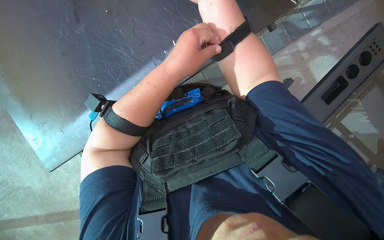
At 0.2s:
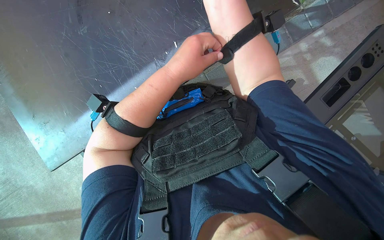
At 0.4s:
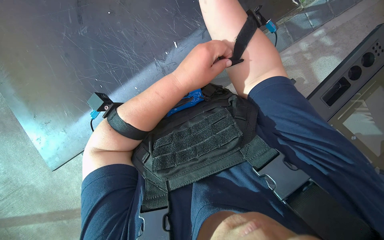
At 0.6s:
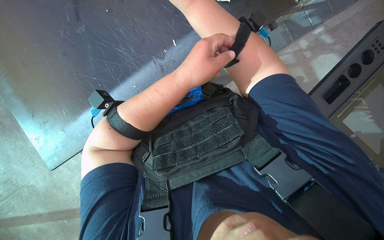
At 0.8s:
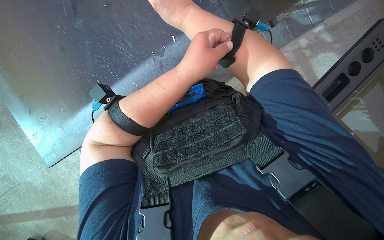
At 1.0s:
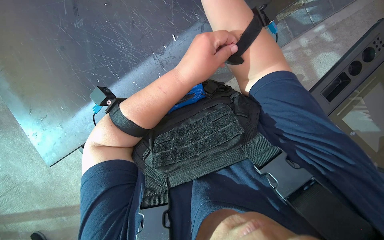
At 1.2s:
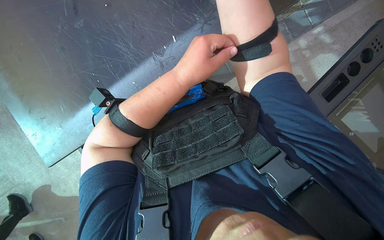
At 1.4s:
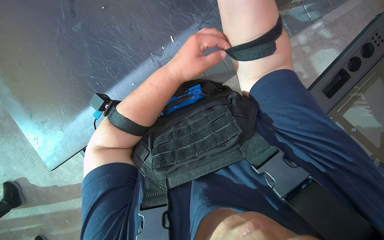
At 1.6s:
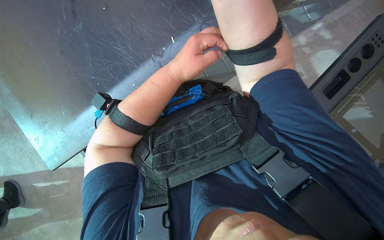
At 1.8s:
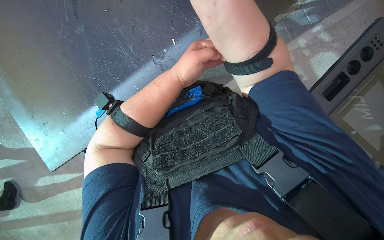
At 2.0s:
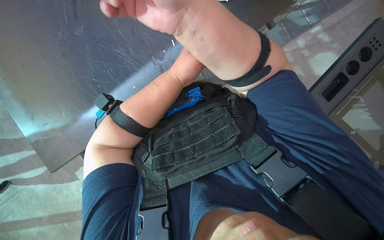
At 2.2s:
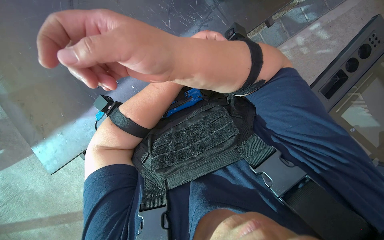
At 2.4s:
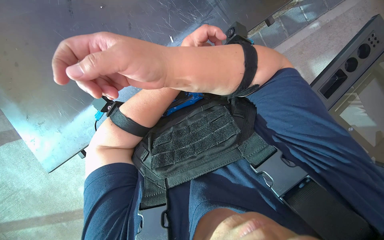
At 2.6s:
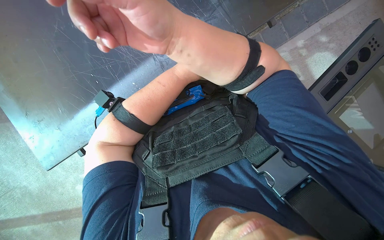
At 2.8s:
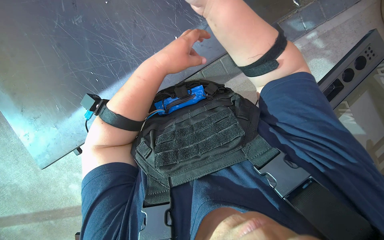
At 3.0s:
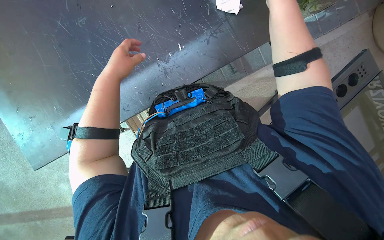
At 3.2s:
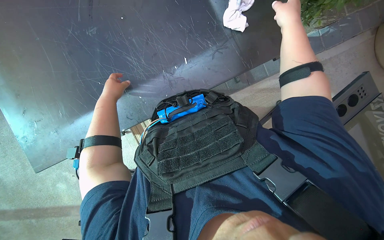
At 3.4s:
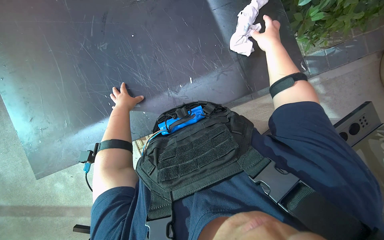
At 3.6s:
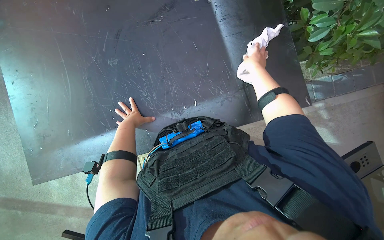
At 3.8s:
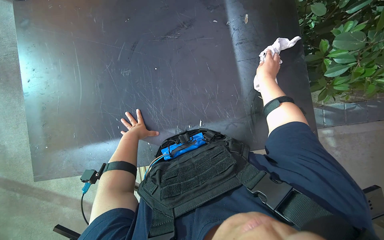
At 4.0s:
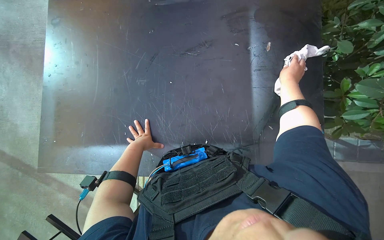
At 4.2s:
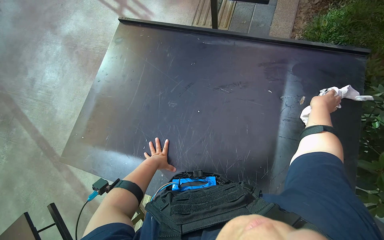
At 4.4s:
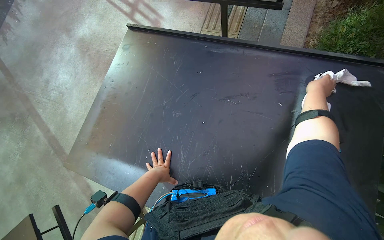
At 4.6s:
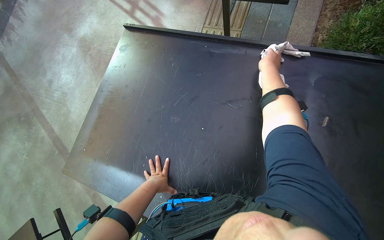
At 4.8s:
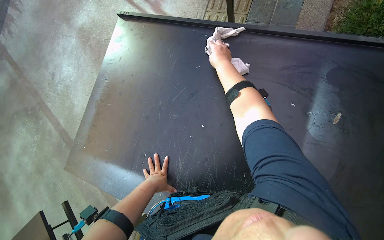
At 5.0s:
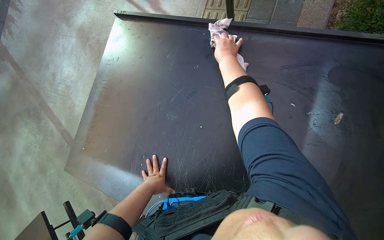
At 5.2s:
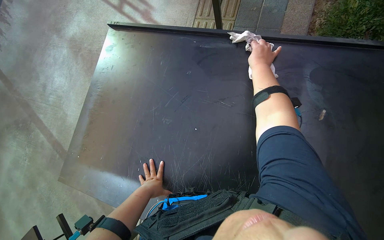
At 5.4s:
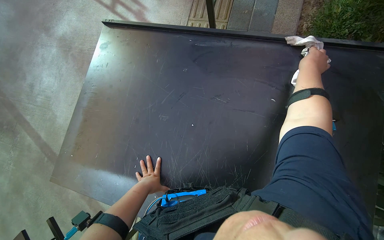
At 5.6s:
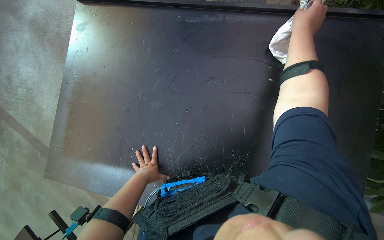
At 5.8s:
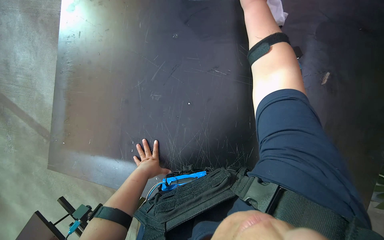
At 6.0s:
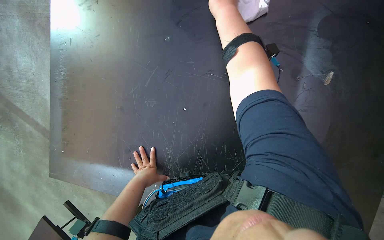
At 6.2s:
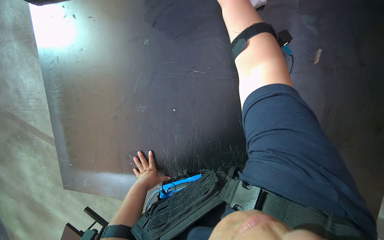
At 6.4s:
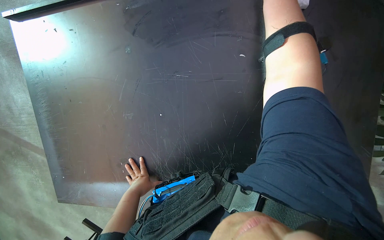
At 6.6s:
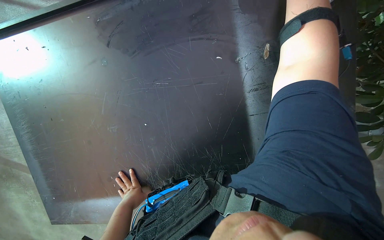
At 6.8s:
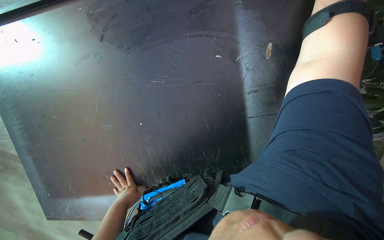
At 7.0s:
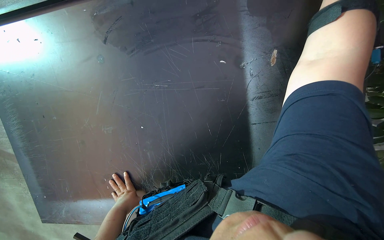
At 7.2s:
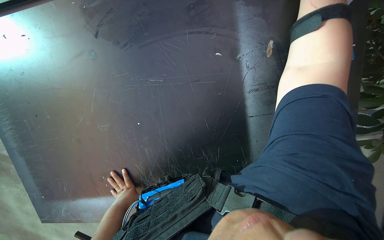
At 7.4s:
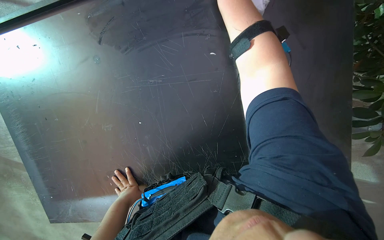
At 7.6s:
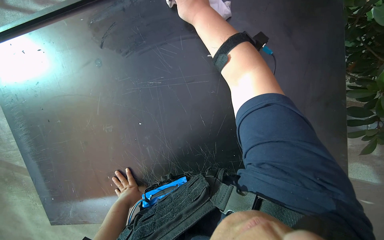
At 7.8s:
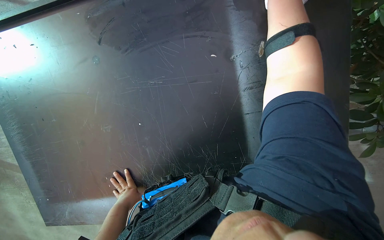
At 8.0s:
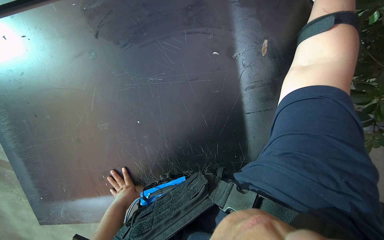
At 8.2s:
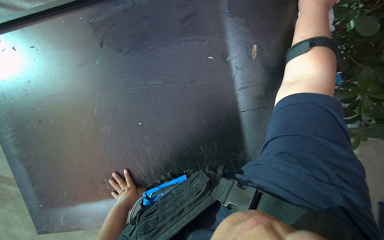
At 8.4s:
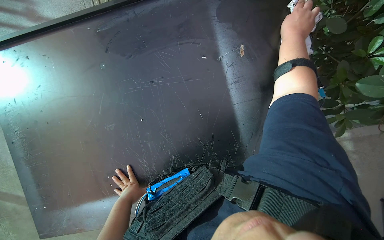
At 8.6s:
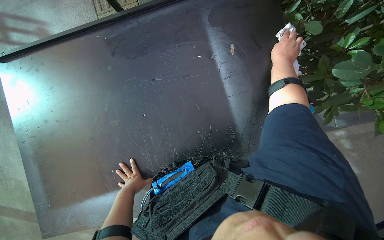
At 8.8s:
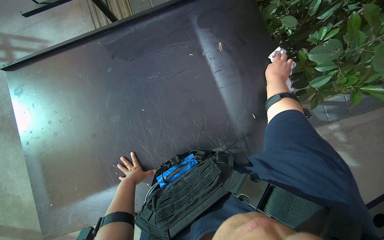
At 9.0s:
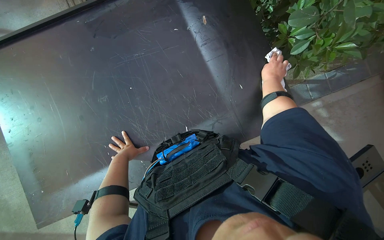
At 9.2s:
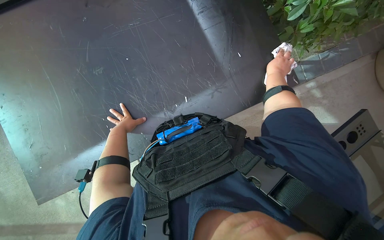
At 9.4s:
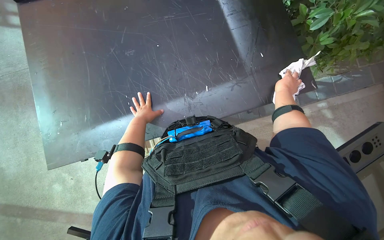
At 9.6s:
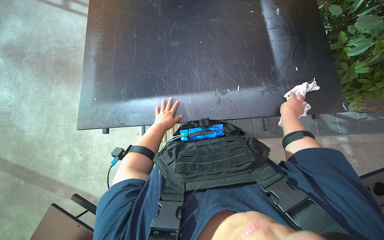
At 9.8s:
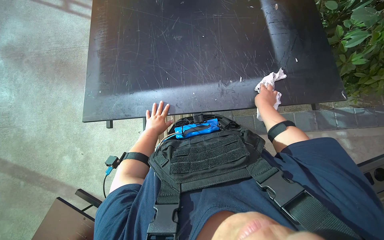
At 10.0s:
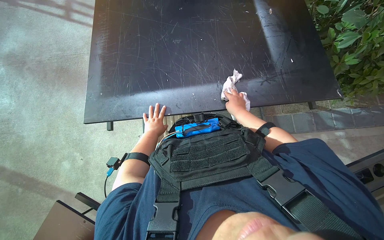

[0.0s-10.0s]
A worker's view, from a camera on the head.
Job: wiping surfaces.
The whole recording: Wiping table. The worker wipes the top, sides, and underside of the black table with a white cloth.
2.8s to 4.2s: The head rotates roughly 30 degrees to the left. The camera pitches upward, by roughly 45 degrees.
4.2s to 5.8s: The camera pitches downward, by about 15 degrees.
8.6s to 10.0s: The right hand travels down the picture by approximately 50 cm.

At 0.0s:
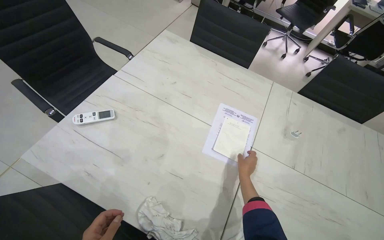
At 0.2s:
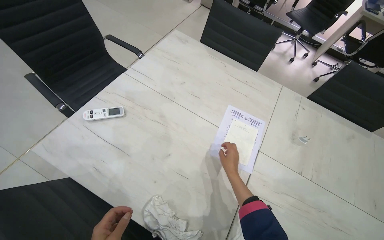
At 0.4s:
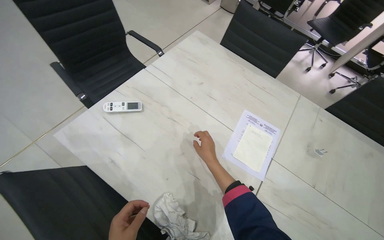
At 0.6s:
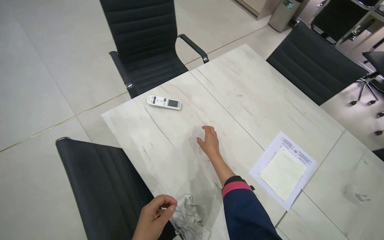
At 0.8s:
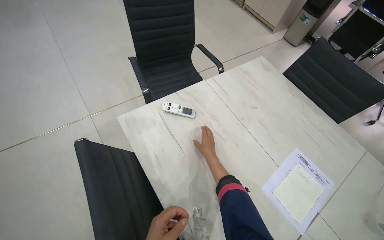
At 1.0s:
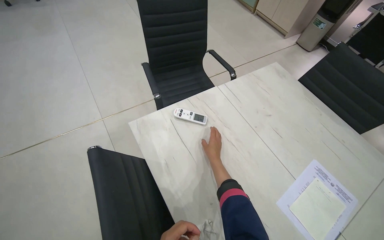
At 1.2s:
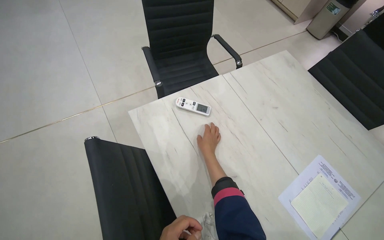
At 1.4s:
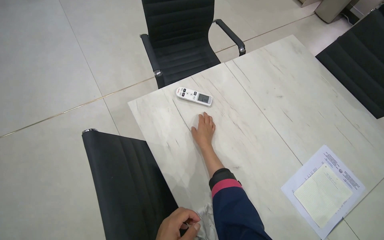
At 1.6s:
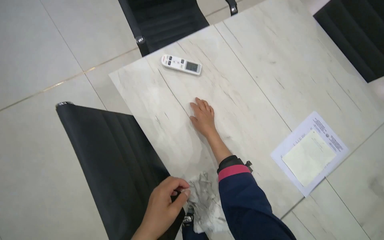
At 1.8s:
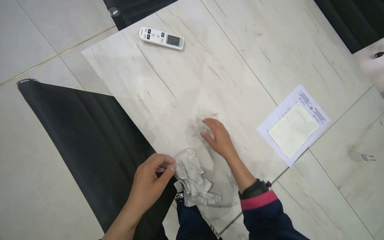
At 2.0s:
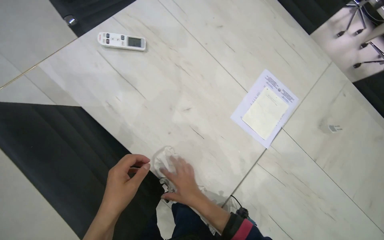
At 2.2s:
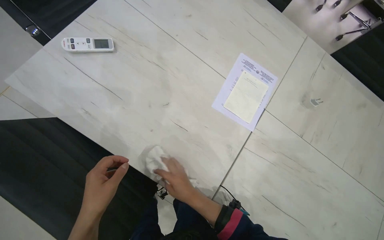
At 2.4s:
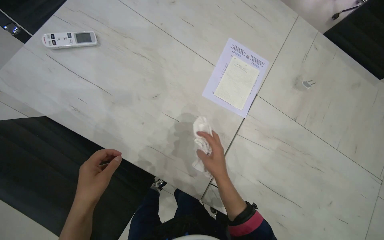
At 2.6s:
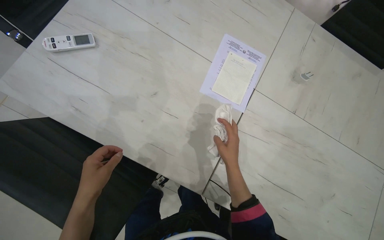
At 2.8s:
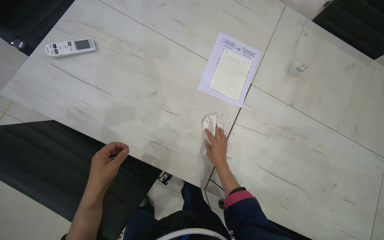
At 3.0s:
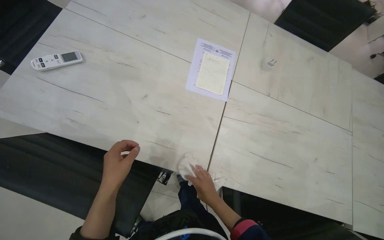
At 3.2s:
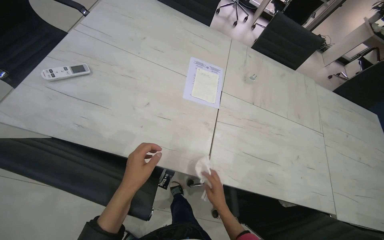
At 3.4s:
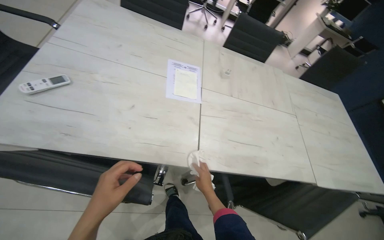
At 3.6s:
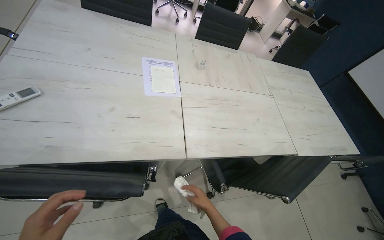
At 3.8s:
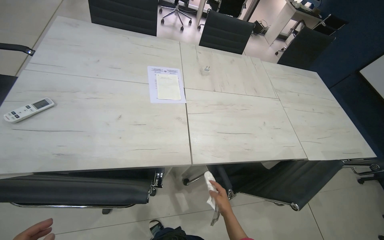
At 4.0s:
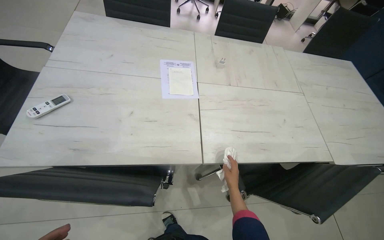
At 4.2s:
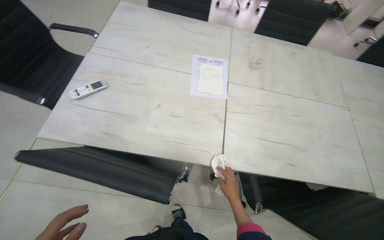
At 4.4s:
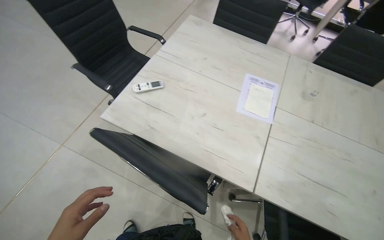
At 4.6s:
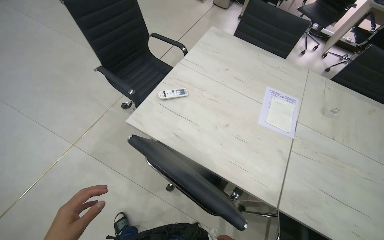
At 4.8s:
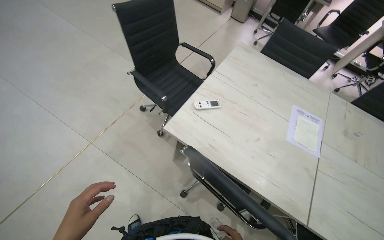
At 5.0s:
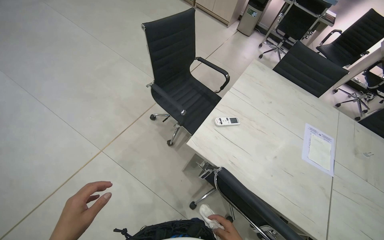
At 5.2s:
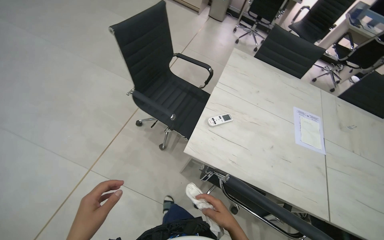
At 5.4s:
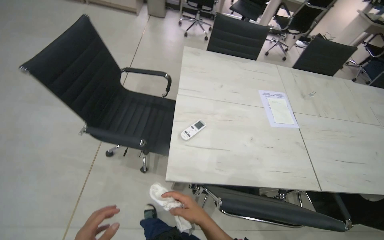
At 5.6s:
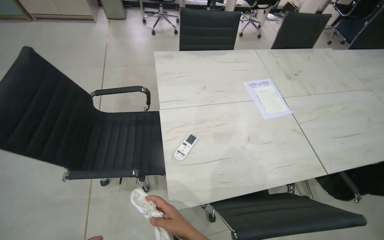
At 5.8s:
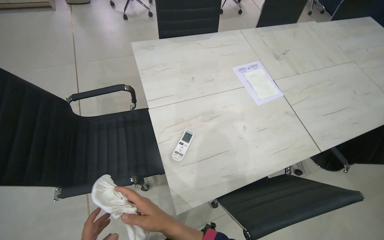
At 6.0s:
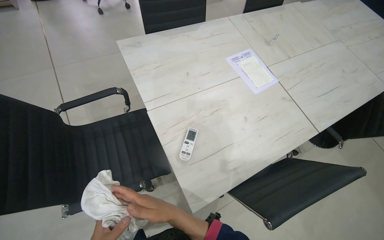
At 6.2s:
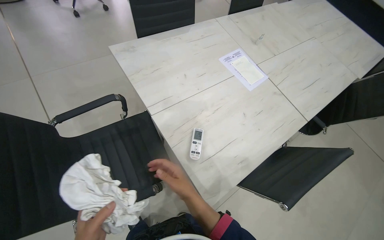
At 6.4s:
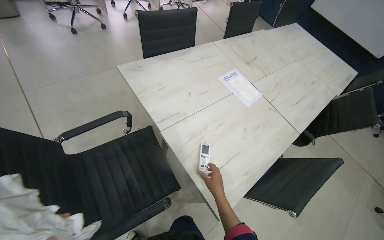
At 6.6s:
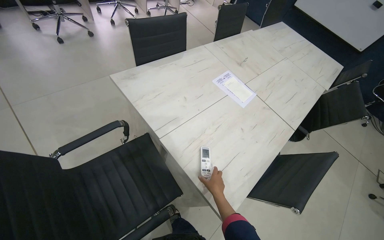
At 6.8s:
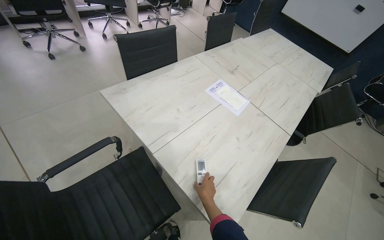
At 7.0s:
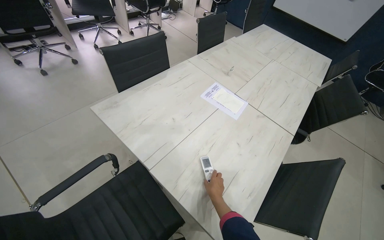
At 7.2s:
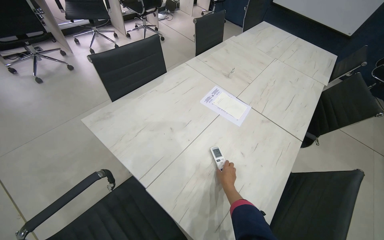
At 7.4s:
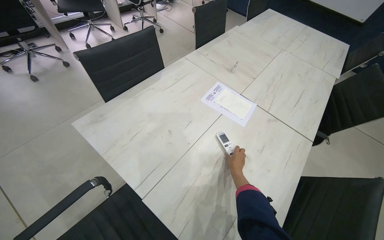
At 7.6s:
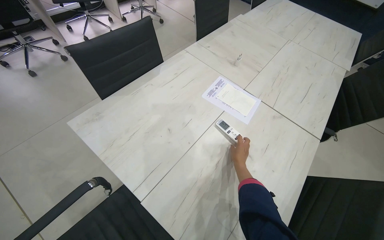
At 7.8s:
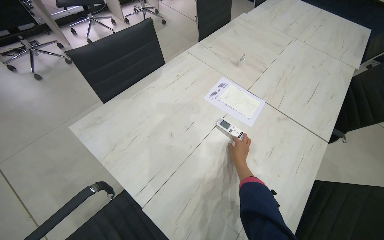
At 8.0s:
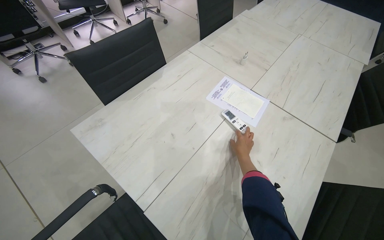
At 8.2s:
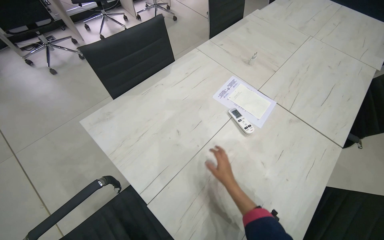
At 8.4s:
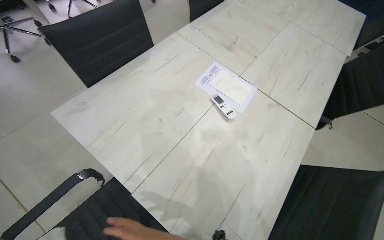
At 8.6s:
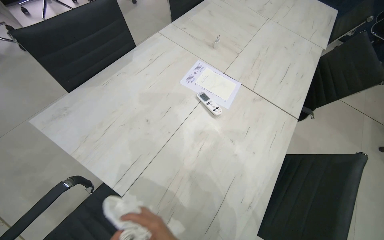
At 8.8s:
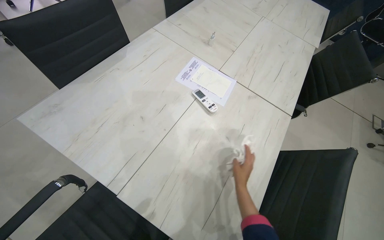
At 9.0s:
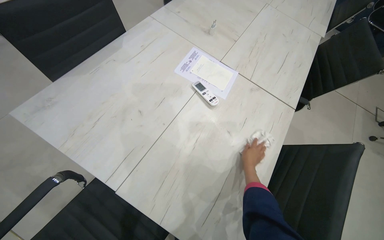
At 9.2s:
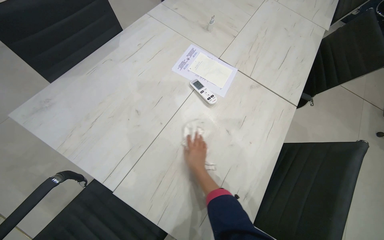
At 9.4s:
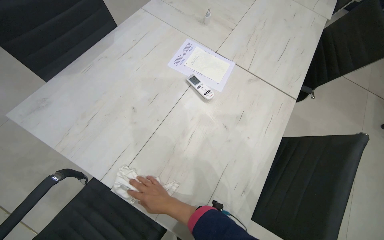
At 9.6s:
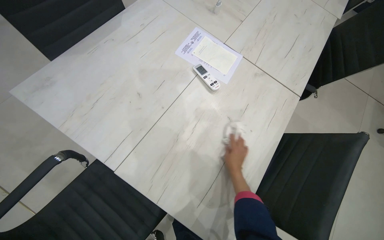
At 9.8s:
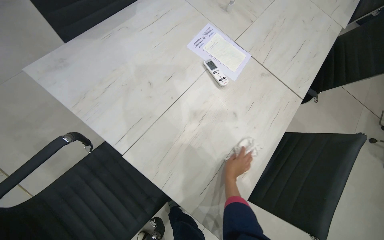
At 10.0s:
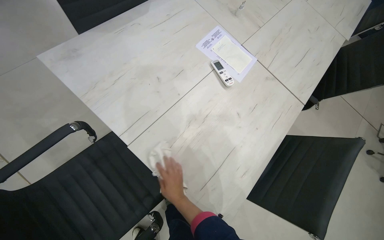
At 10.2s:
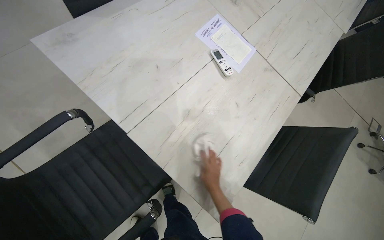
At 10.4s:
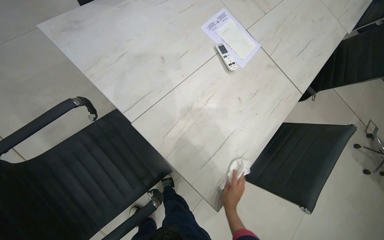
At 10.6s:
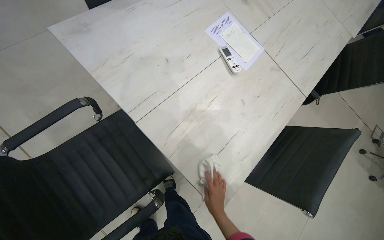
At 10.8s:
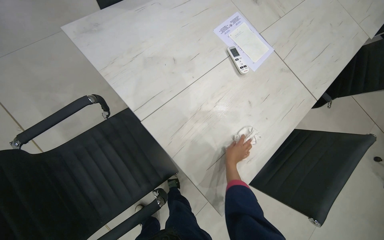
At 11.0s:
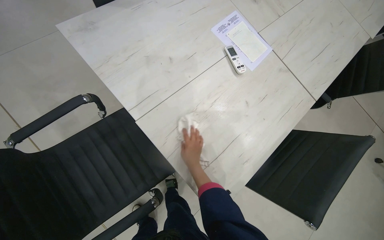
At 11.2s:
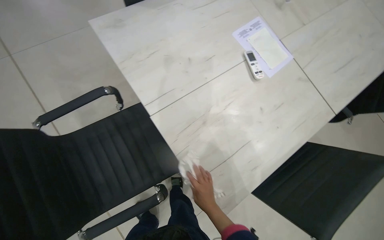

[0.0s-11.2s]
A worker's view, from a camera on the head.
Job: wiping surfaces.
The whole recording: Wiping conference table surface. The worker wipes the surface of the conference table with a white cloth.
0.0s to 1.6s: The head turns to the left by some 30 degrees.
1.6s to 3.2s: The wearer's head swings about 45 degrees to the right.
3.2s to 4.8s: The head rotates some 20 degrees to the left.
4.8s to 6.4s: The camera is carried about 60 cm. The wearer looks about 70 degrees further to the right.
6.4s to 8.0s: The right hand travels up the picture by roughly 30 cm.
8.0s to 9.6s: The view tips downward by about 15 degrees. The right hand swings left and right, some 30 cm each way, with 3 reversals.
9.6s to 11.2s: The right hand swings left and right, roughly 20 cm each way, with 2 reversals.
